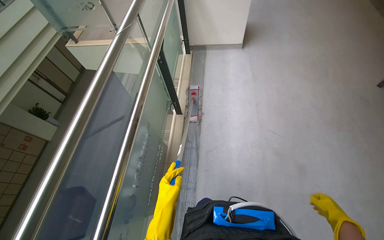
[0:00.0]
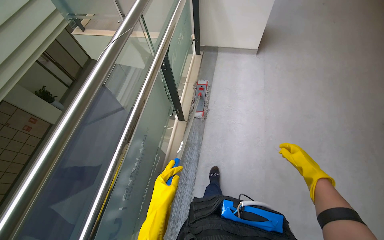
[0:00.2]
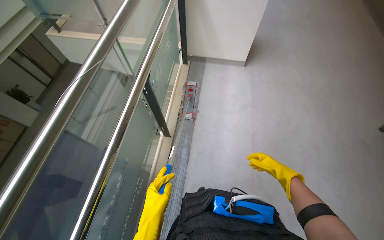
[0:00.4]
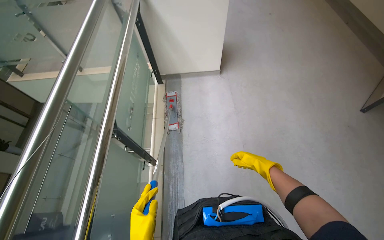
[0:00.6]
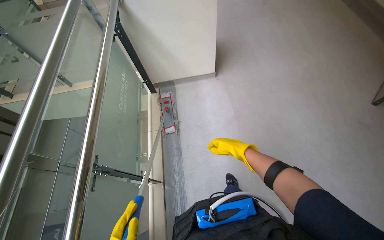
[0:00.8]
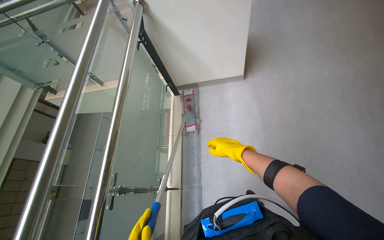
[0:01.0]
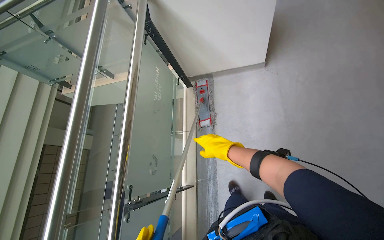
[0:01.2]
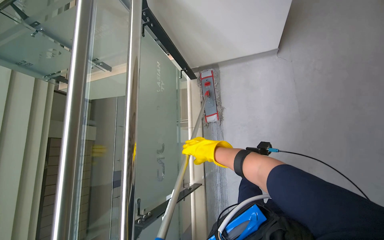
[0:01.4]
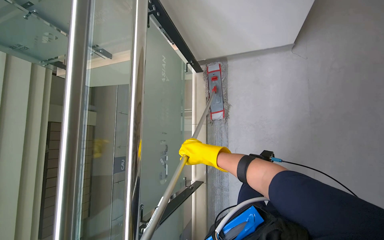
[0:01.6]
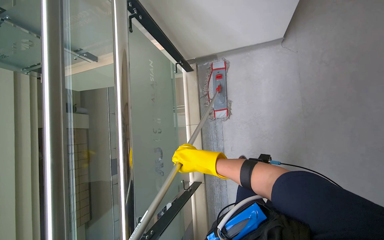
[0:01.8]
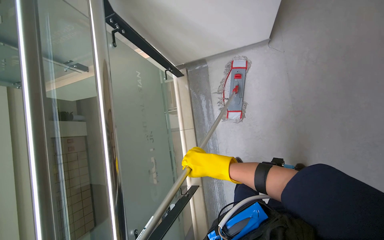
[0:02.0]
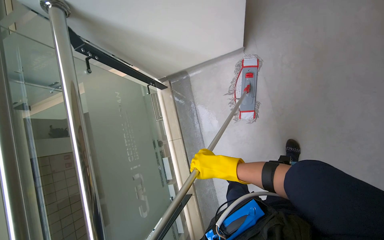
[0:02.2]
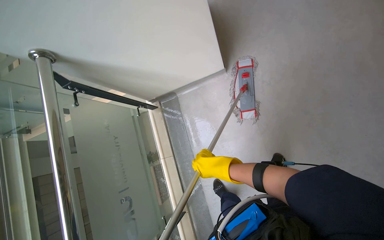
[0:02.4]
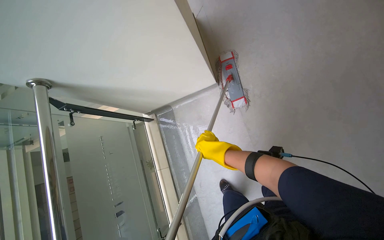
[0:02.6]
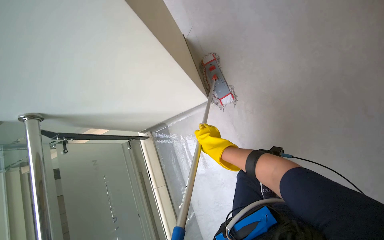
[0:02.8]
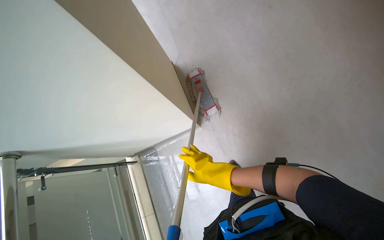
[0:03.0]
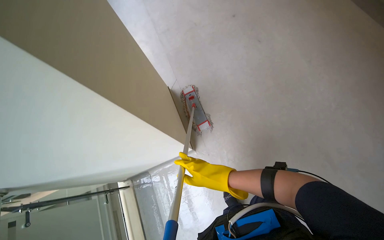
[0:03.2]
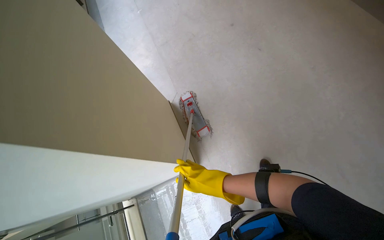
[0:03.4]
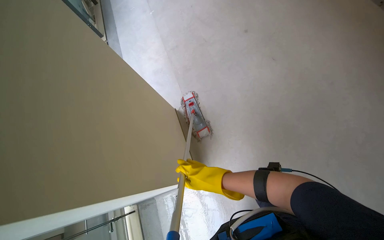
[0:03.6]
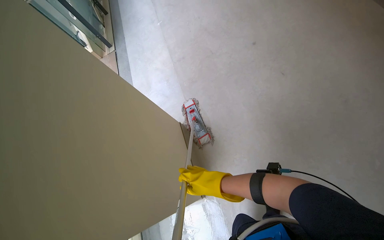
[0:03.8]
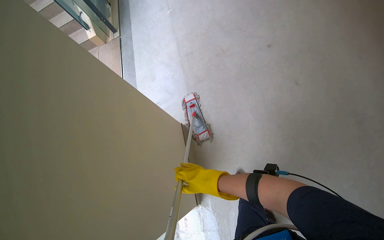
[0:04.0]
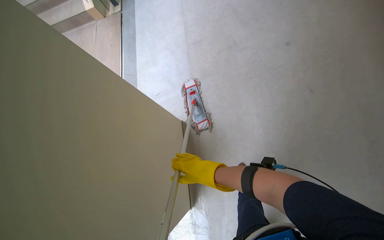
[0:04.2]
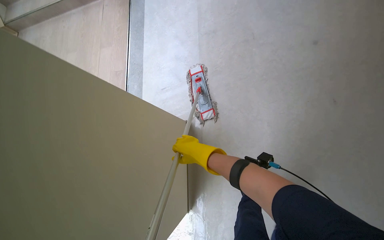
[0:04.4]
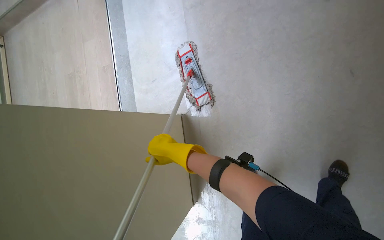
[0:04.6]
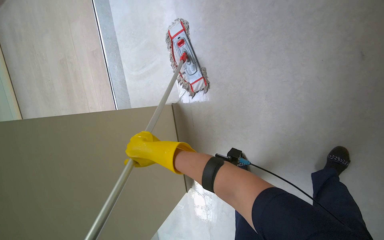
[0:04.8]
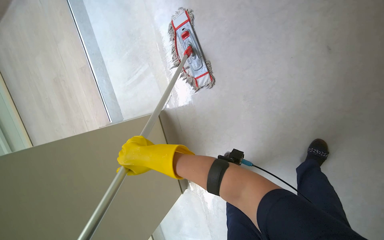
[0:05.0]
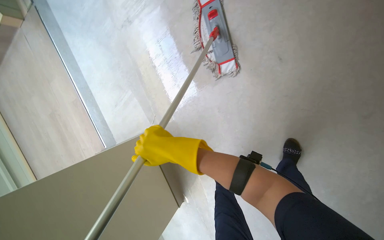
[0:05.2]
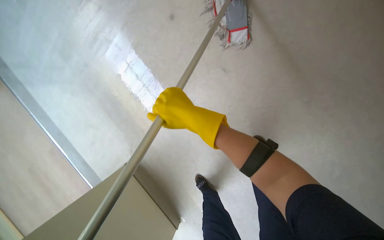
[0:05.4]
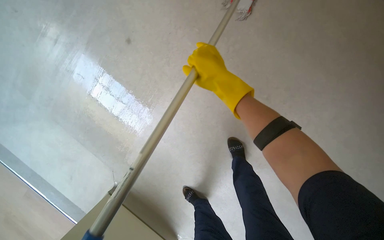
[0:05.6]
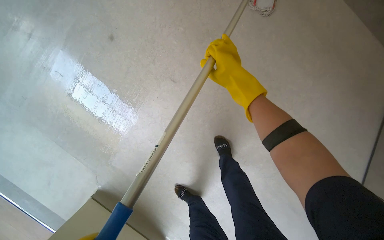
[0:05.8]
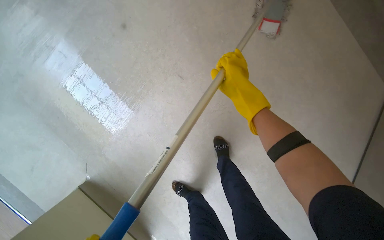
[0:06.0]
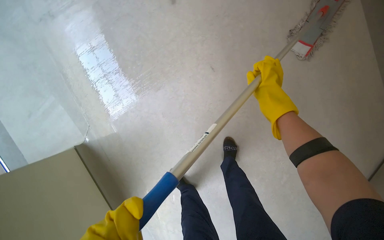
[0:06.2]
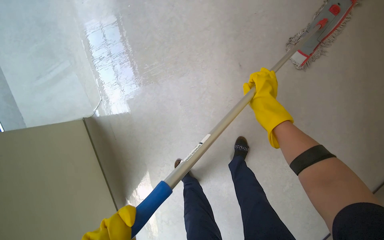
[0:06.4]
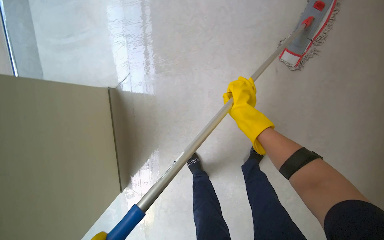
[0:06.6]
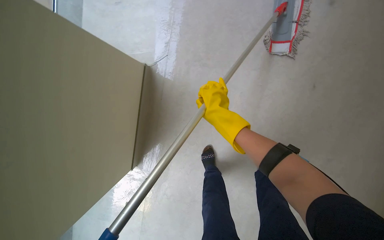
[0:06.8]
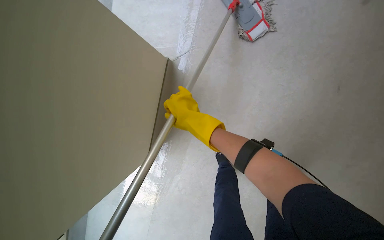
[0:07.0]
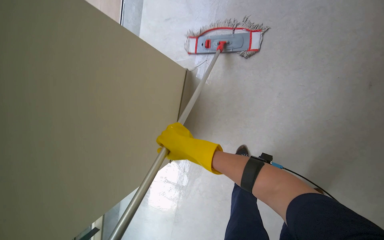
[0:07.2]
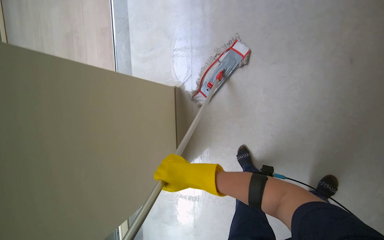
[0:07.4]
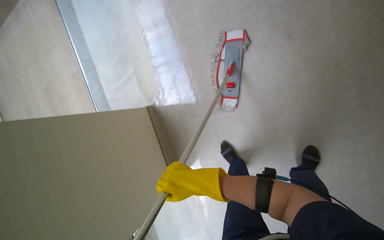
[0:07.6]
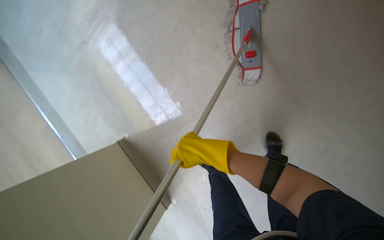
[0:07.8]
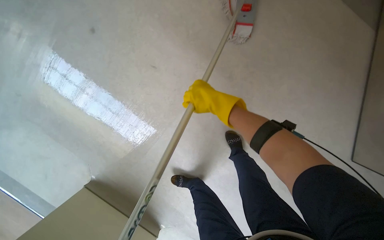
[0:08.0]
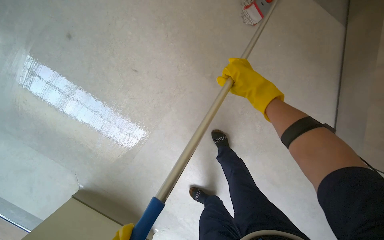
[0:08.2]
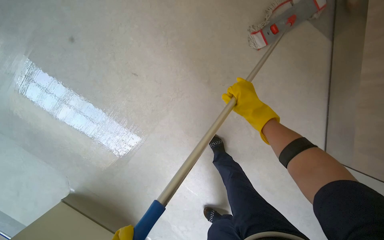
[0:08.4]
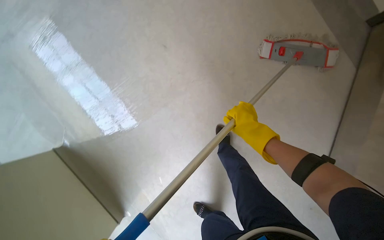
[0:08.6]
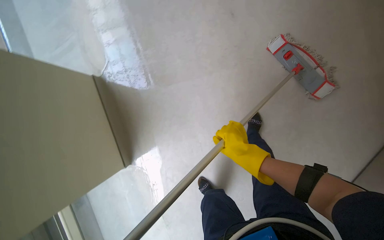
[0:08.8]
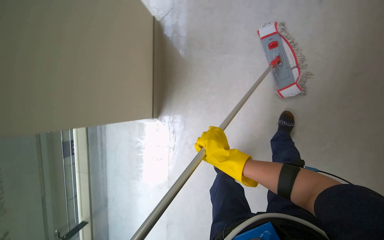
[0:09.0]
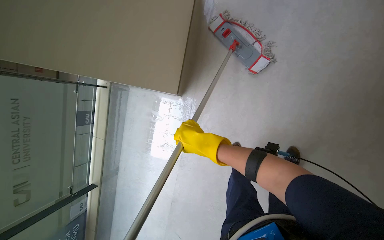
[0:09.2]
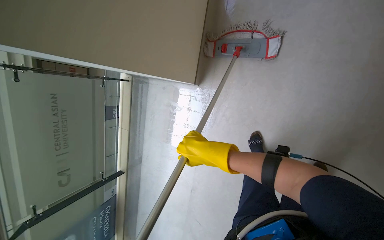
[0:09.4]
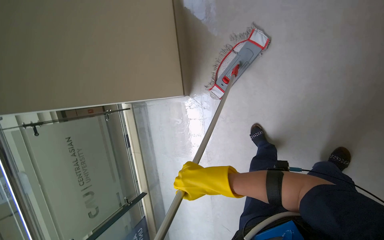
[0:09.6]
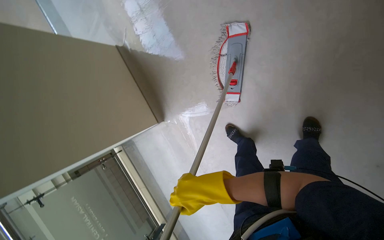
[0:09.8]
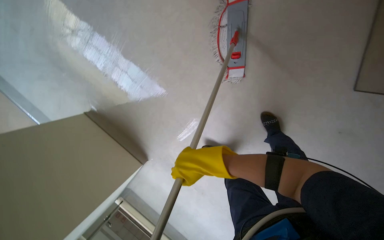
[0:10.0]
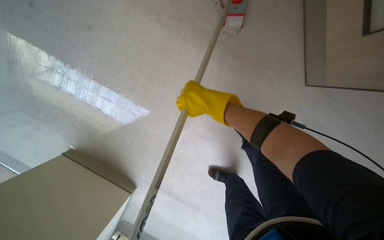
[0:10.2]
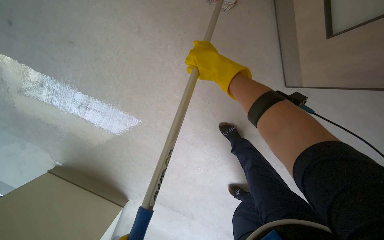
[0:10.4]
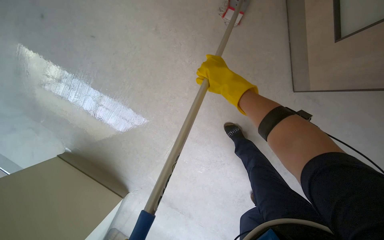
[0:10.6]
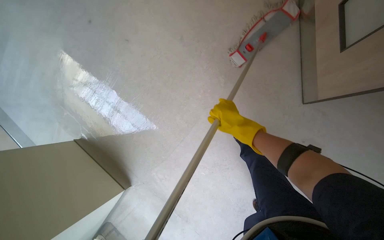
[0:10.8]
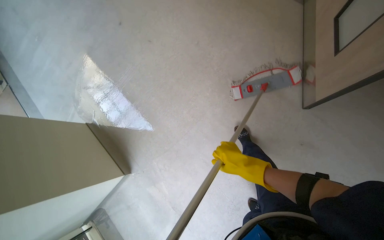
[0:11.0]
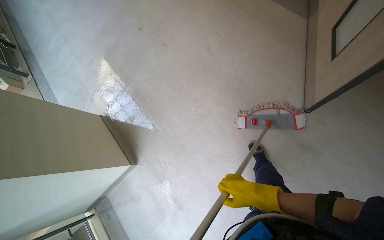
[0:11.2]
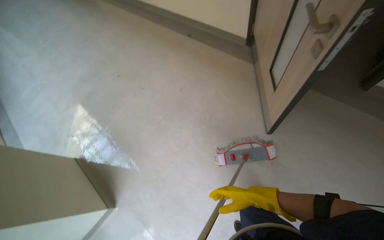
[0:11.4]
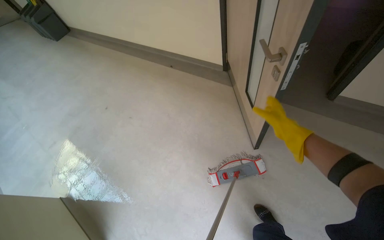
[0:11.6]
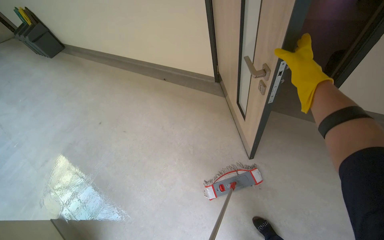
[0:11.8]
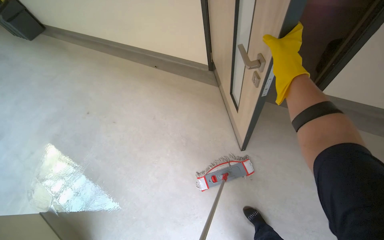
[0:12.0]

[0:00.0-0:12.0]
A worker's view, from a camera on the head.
Job: mopping floor.
The whole recording: Mopping hallway floor. The worker mops the hallway floor with a flat mop, occasionally cleaning the mop in the bucket.
0:00.0 to 0:01.6: The camera is carried about 50 cm.
0:01.6 to 0:03.0: The scene turns approximately 30 degrees counterclockwise in the picture.
0:03.0 to 0:04.4: The head travels roughly 40 cm.
0:04.4 to 0:06.0: The head travels approximately 70 cm. Everything in view rotates roughly 45 degrees counterclockwise.
0:06.0 to 0:07.6: The camera sweeps to the left, by approximately 20 degrees.
0:09.0 to 0:10.4: The head travels about 50 cm. The scene rotates counterclockwise by roughly 45 degrees.
0:10.4 to 0:12.0: The camera pitches upward, by some 25 degrees.

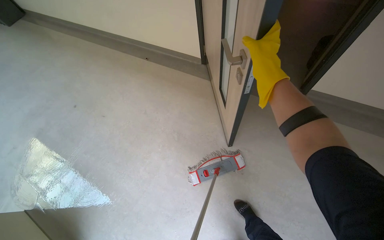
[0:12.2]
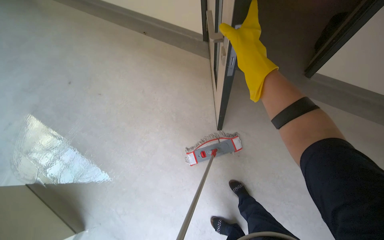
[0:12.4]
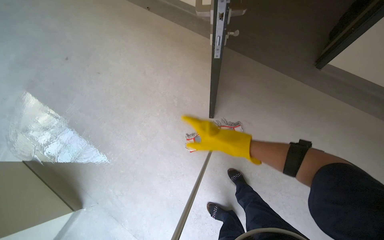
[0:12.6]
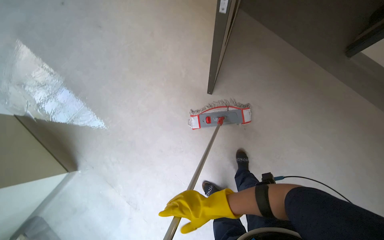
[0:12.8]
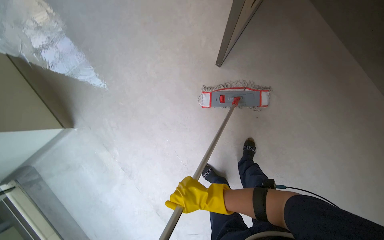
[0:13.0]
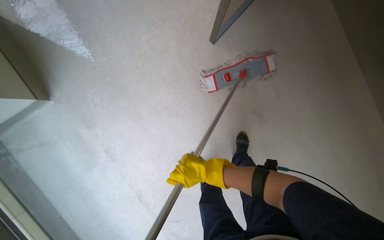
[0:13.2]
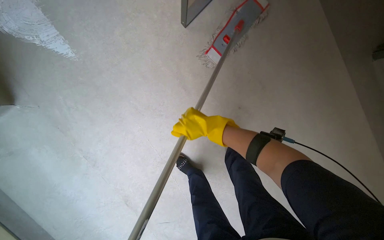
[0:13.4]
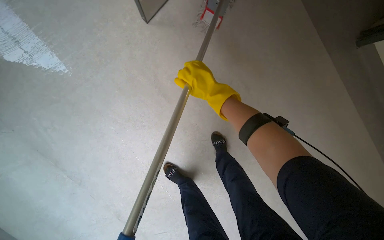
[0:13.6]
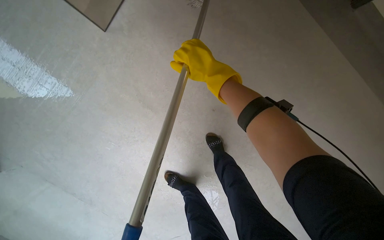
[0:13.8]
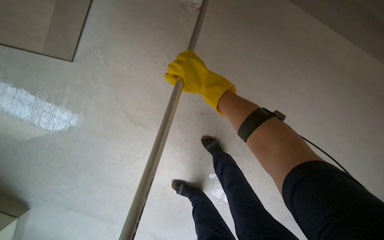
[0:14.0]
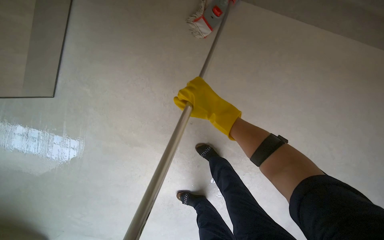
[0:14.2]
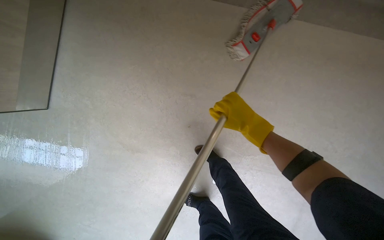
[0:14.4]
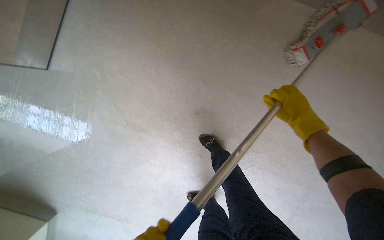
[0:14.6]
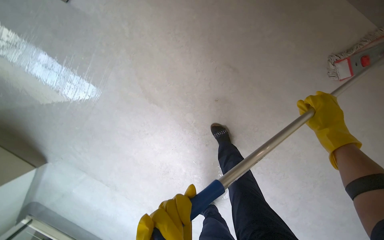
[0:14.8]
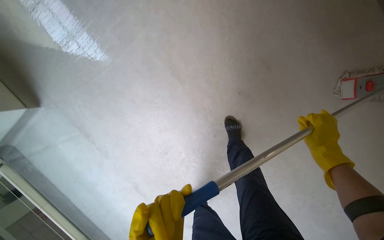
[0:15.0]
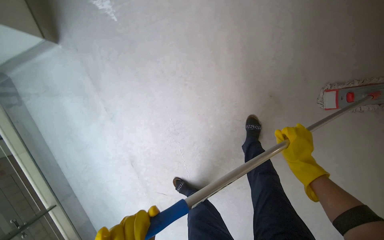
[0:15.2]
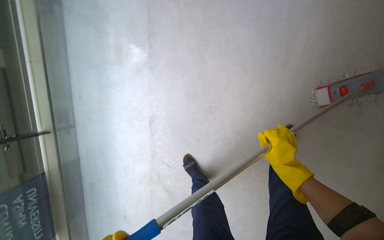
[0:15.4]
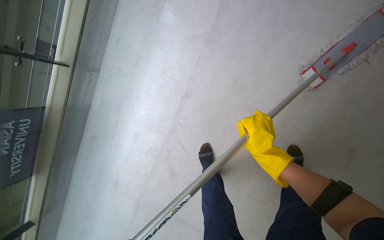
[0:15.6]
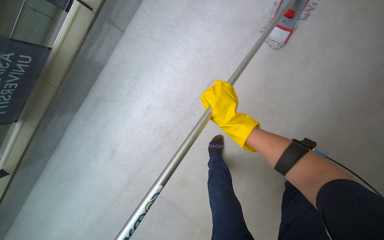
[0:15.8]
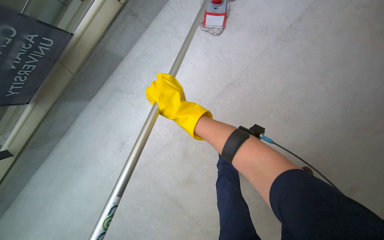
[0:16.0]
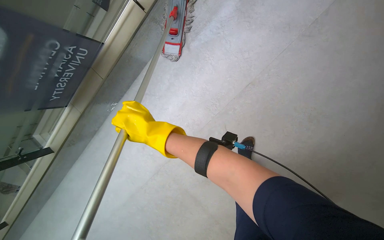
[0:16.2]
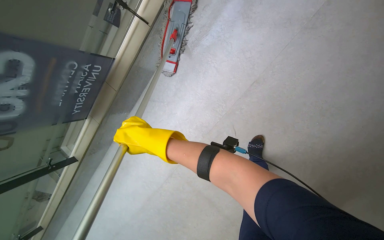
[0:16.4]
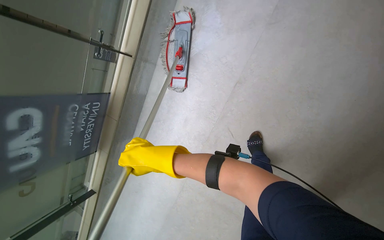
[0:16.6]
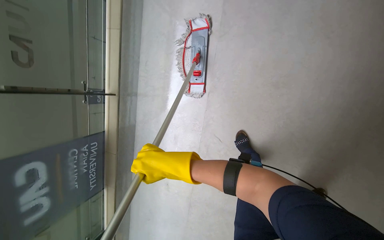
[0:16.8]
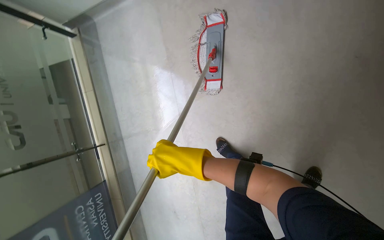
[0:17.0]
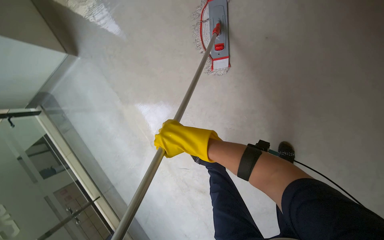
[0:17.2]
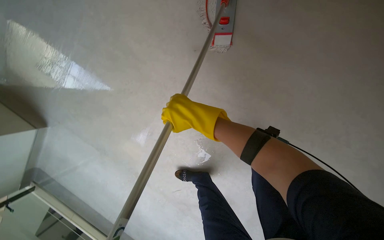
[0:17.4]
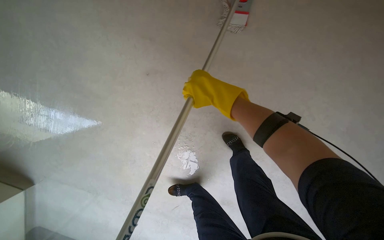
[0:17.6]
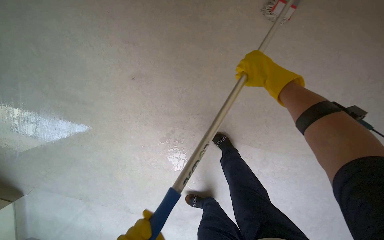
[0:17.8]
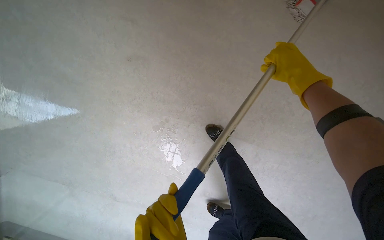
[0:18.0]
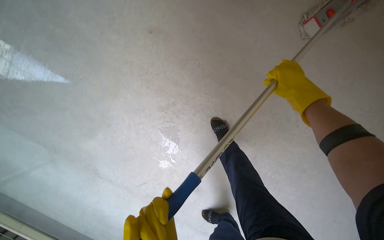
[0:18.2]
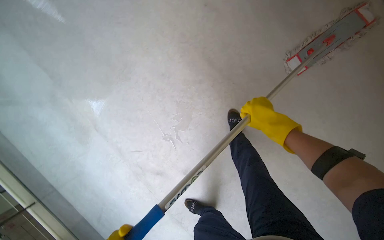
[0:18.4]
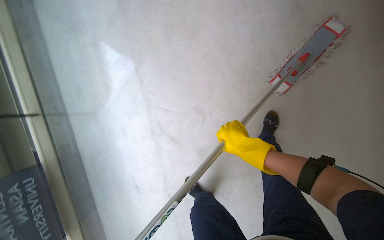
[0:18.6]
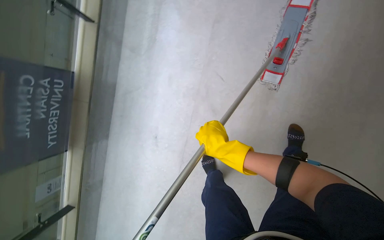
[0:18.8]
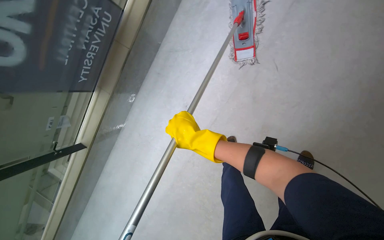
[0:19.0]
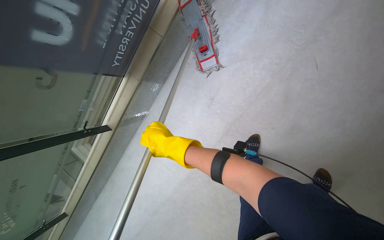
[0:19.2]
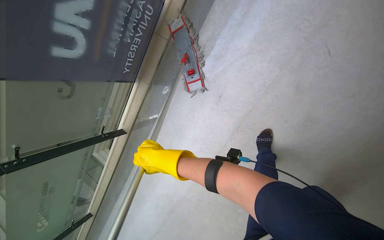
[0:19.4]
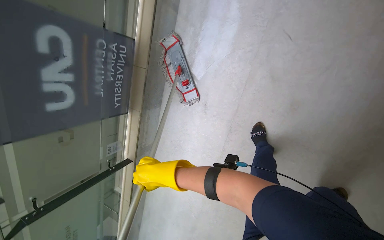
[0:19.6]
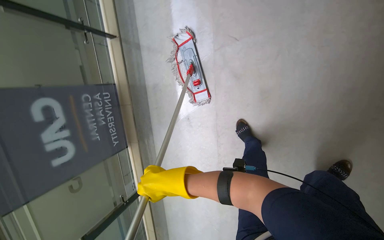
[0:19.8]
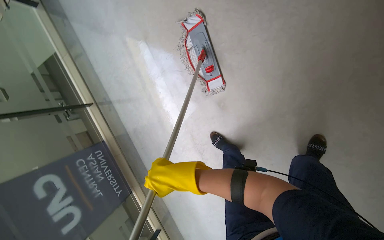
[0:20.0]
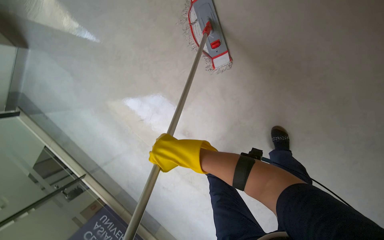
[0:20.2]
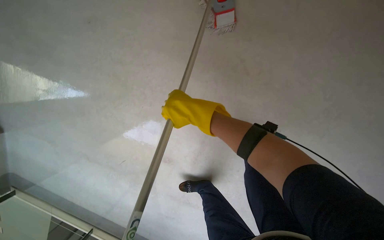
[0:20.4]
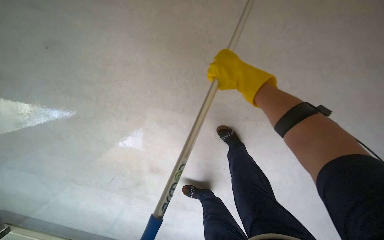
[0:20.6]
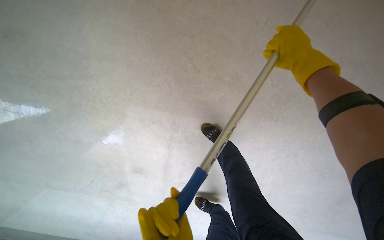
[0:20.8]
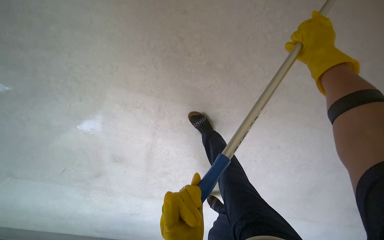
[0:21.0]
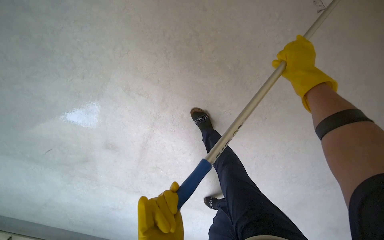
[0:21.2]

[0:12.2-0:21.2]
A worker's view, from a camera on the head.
Job: mopping floor.
The whole recording: Mopping hallway floor. The worker mops the hallway floor with a flat mop, occasionally cleaning the mop in the bucket.
0:12.2 to 0:13.8: The wearer looks approximately 35 degrees further downward.
0:15.2 to 0:16.6: The camera is carried roughly 80 cm. The scene turns about 50 degrees clockwise in the picture.
0:16.6 to 0:18.2: The camera travels approximately 1 m. The camera pitches upward, by roughly 20 degrees. Everything in view rotates about 90 degrees counterclockwise.
